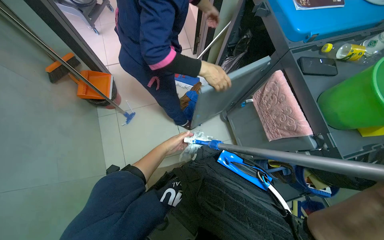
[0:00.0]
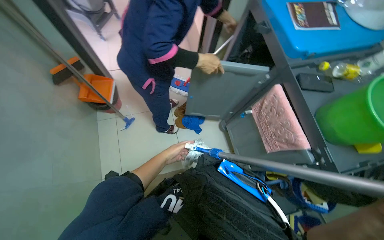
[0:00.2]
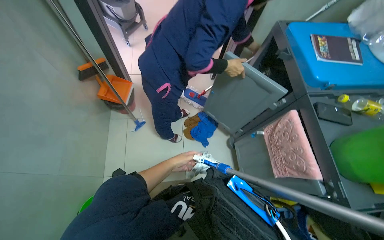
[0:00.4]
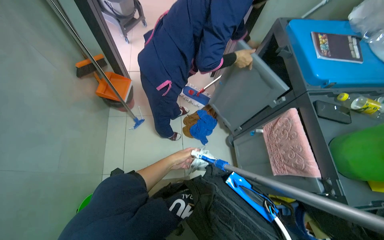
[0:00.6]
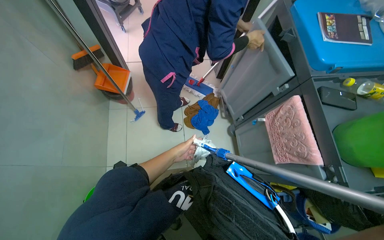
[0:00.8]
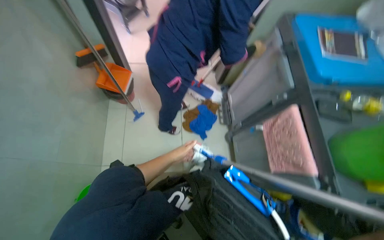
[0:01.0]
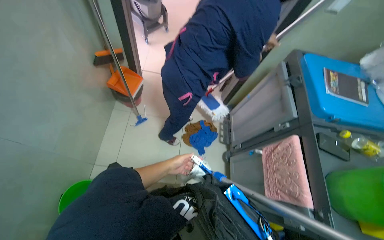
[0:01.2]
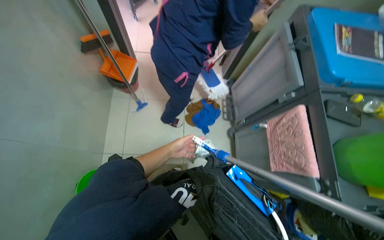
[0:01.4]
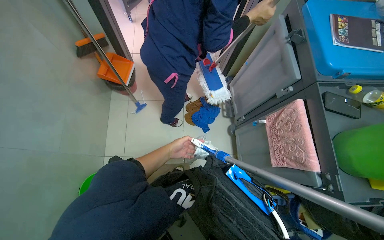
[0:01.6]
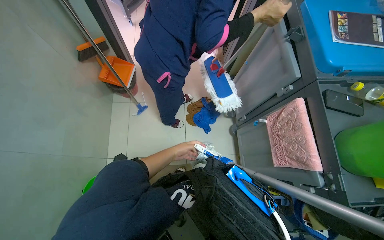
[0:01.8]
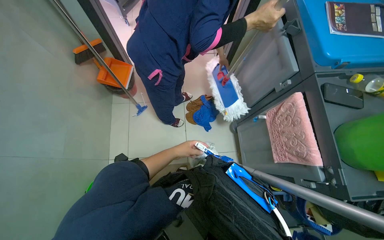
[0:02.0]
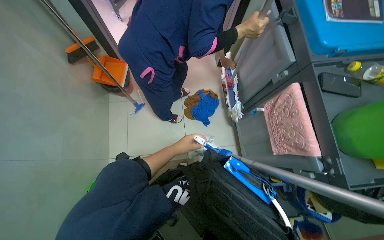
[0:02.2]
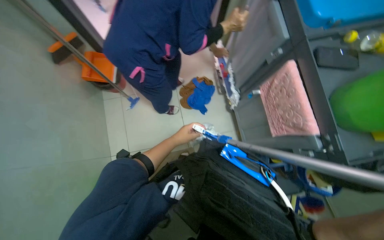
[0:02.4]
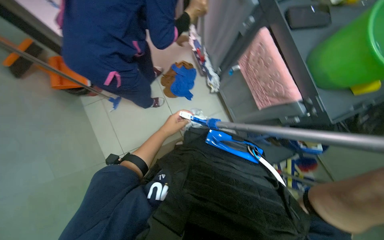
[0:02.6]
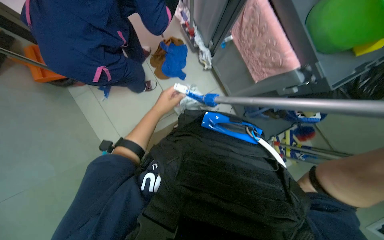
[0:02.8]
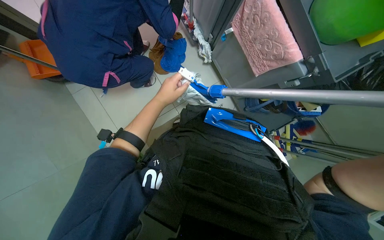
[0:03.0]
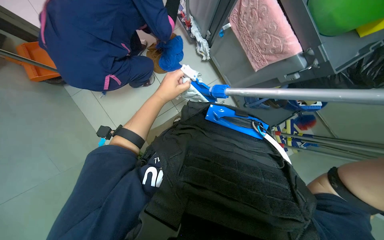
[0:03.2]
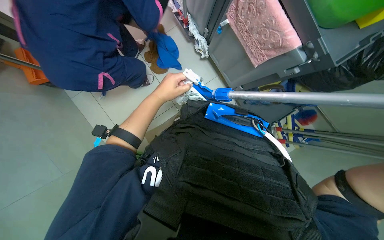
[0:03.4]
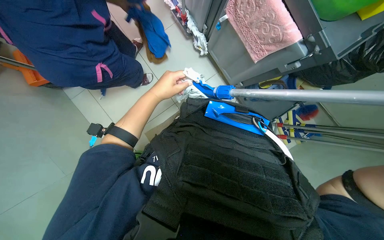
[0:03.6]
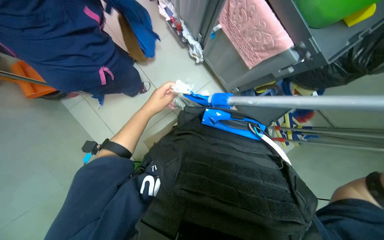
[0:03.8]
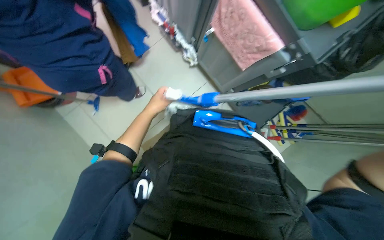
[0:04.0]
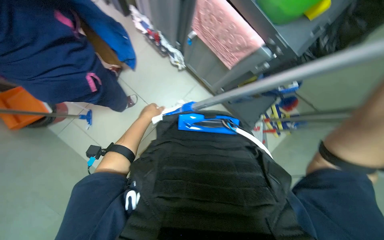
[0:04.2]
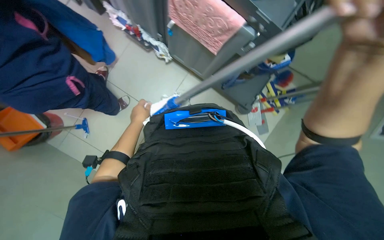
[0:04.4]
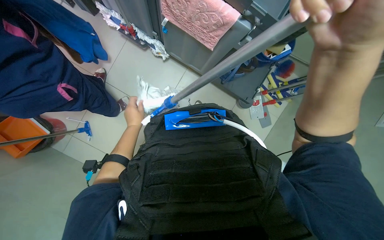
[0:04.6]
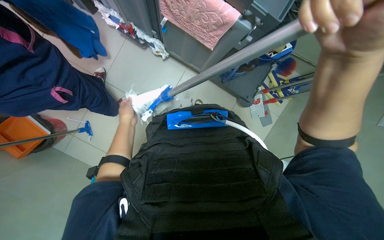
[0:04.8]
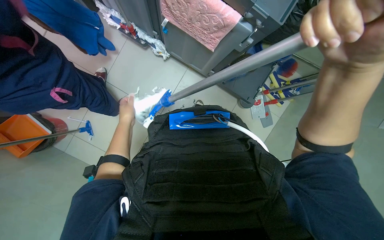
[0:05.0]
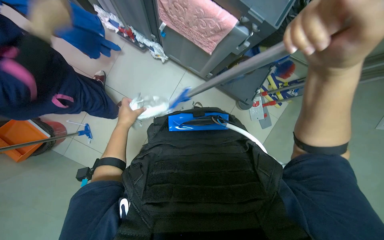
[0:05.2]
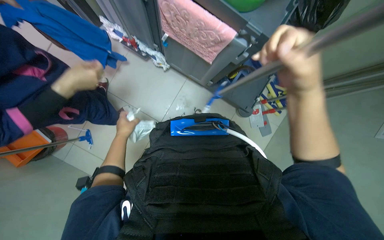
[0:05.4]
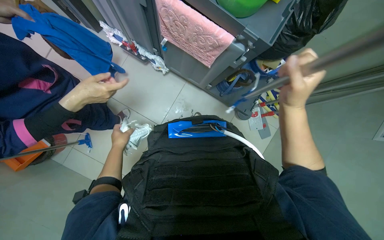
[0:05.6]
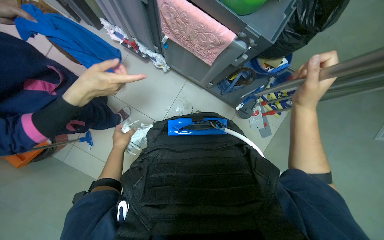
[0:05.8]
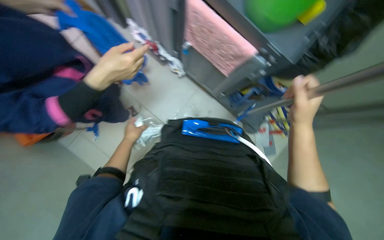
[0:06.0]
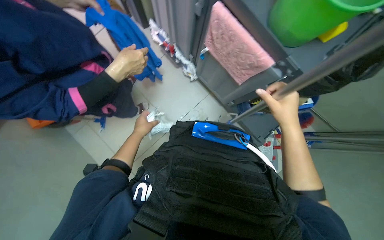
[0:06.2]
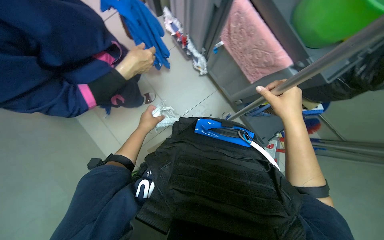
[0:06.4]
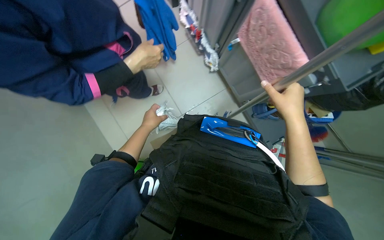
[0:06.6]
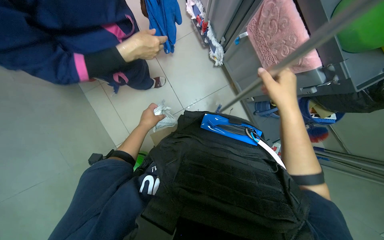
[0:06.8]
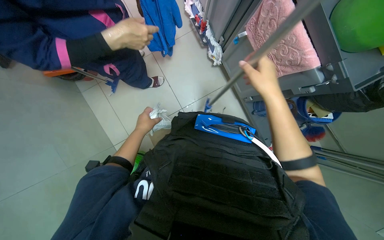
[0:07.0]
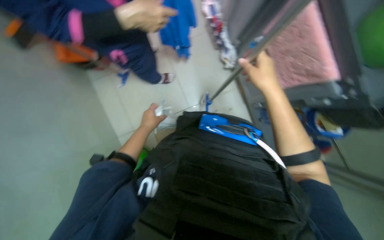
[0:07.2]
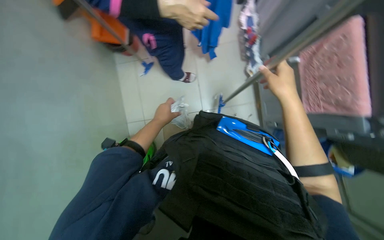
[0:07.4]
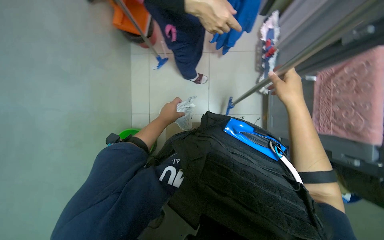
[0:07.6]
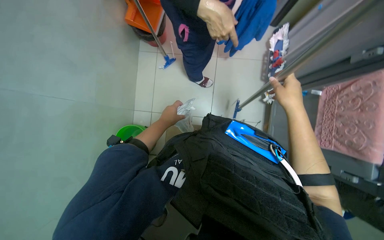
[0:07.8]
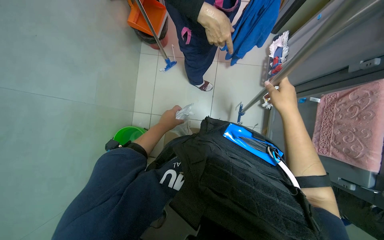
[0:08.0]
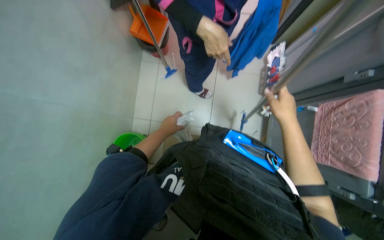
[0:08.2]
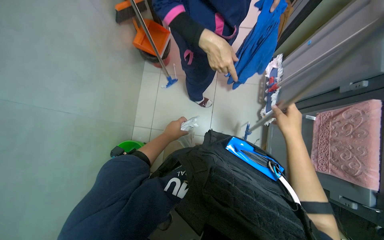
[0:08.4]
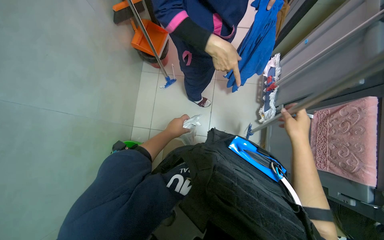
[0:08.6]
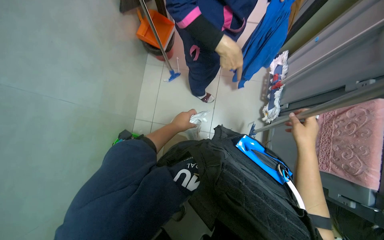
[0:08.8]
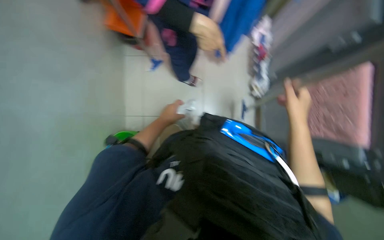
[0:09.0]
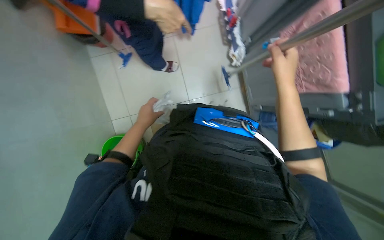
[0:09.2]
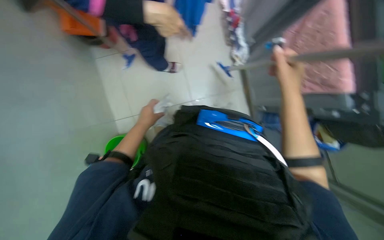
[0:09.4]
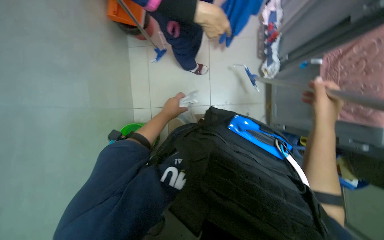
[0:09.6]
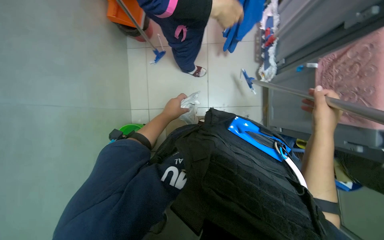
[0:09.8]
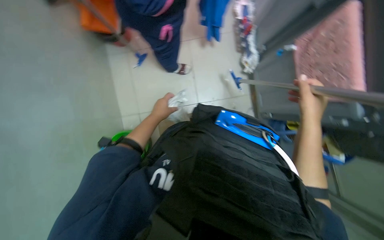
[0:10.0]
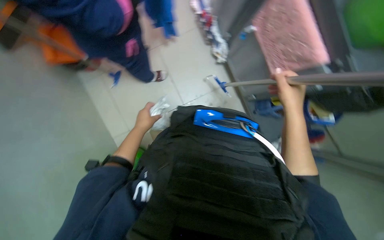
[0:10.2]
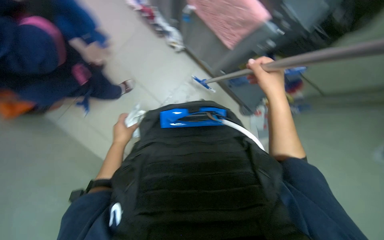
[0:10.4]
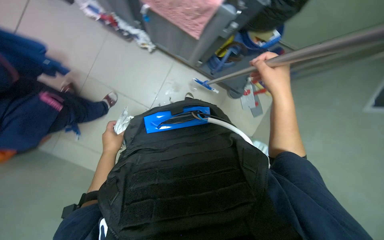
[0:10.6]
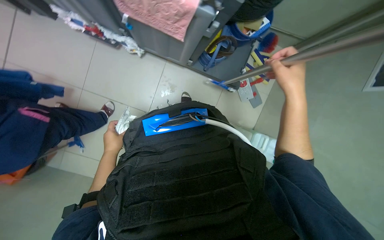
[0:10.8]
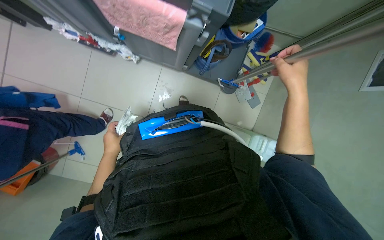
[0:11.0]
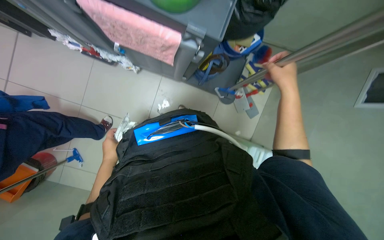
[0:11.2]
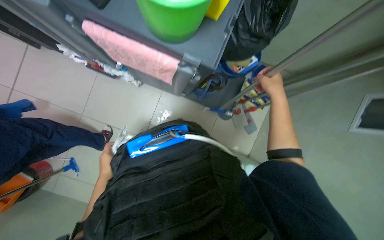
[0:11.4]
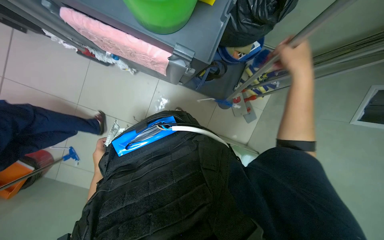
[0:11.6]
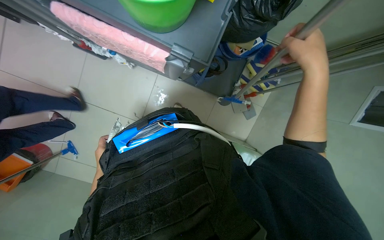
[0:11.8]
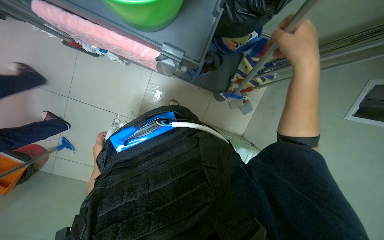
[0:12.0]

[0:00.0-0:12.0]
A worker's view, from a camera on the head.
Job: preparing cleaning supplies.
The whole recording: Preparing cleaning tools. The worker attaches and detaches a cloth from a mop and squeegee, and wrings the cloth in a bucket.
0:01.6 to 0:03.0: The view tilts roughly 20 degrees downward. The scene rotates counterclockwise by roughly 30 degrees.
0:03.0 to 0:04.4: The left hand travels farther from the camera by roughly 10 cm.
0:06.0 to 0:07.6: The scene rotates clockwise by some 50 degrees.
0:07.6 to 0:09.0: The hands work in one place, with small movements.
0:09.0 to 0:10.4: Everything in view rotates roughly 45 degrees counterclockwise.

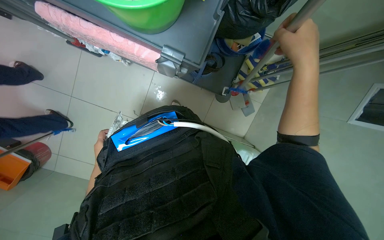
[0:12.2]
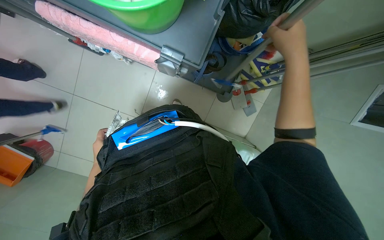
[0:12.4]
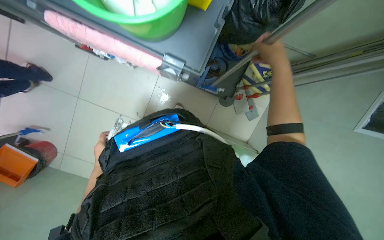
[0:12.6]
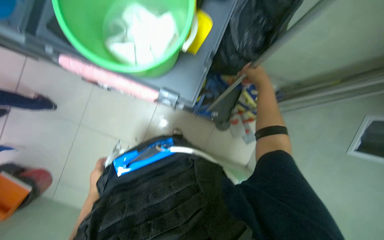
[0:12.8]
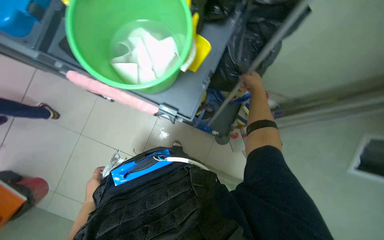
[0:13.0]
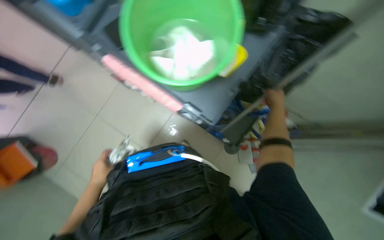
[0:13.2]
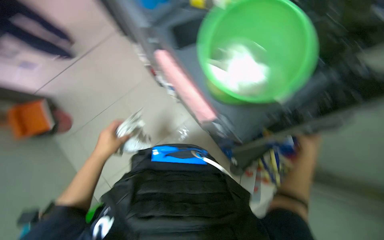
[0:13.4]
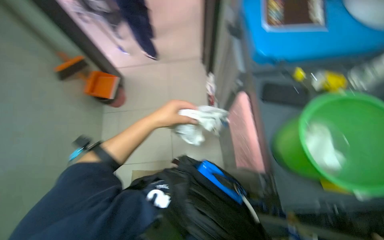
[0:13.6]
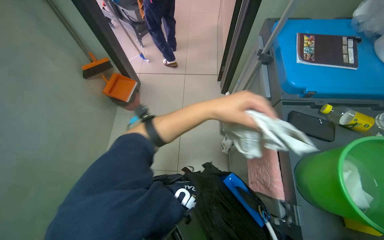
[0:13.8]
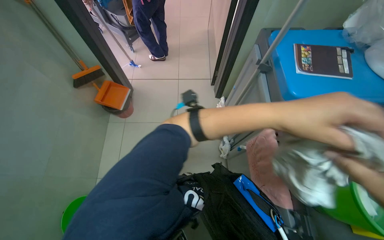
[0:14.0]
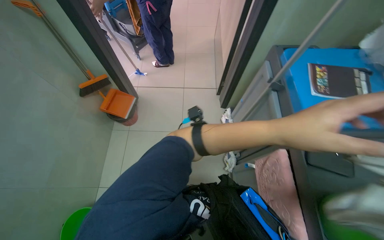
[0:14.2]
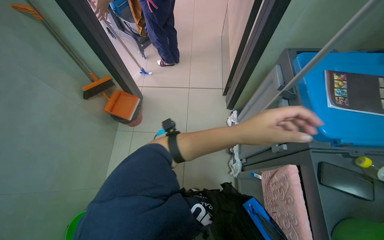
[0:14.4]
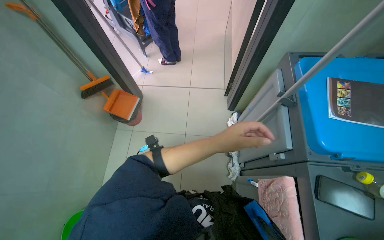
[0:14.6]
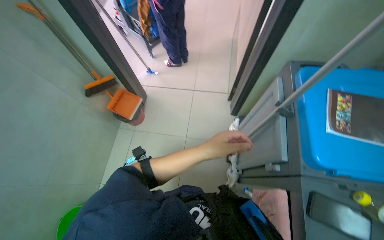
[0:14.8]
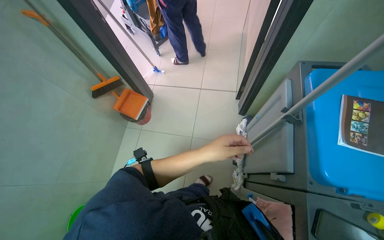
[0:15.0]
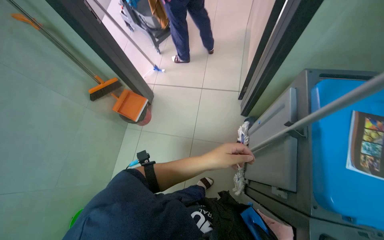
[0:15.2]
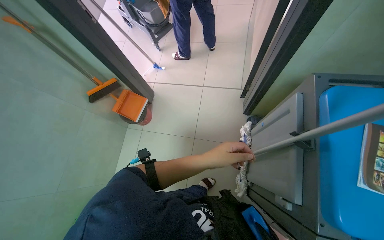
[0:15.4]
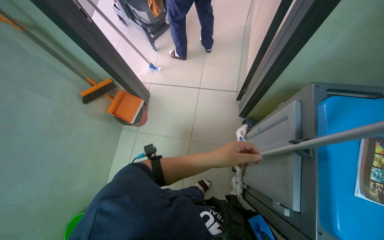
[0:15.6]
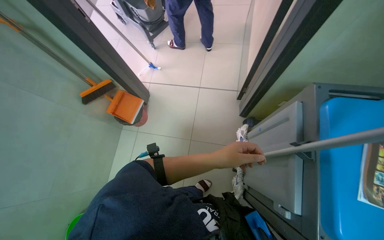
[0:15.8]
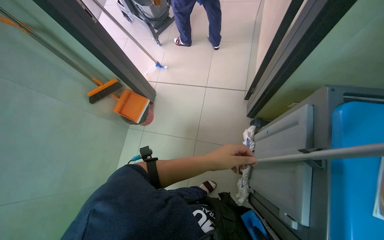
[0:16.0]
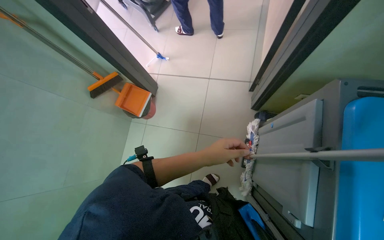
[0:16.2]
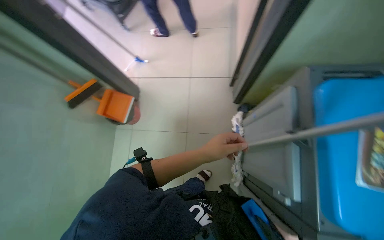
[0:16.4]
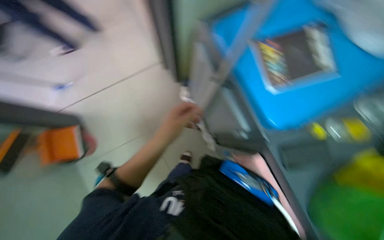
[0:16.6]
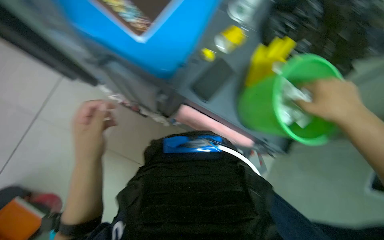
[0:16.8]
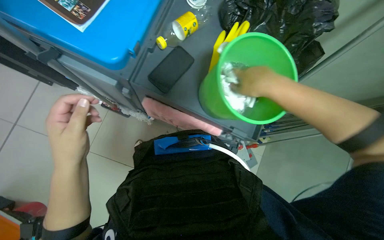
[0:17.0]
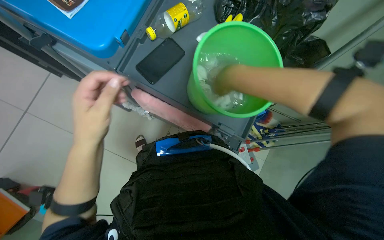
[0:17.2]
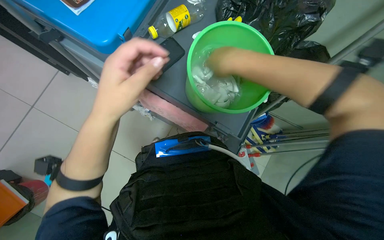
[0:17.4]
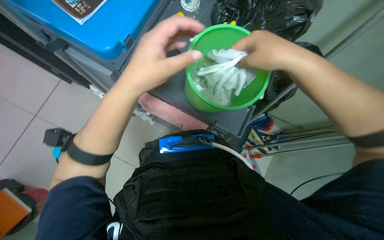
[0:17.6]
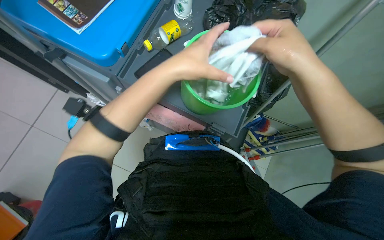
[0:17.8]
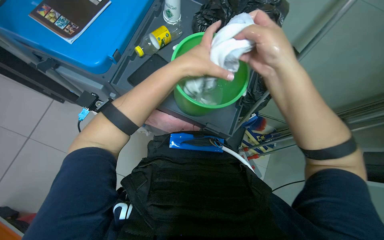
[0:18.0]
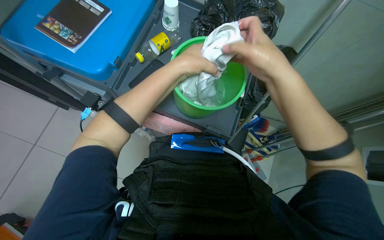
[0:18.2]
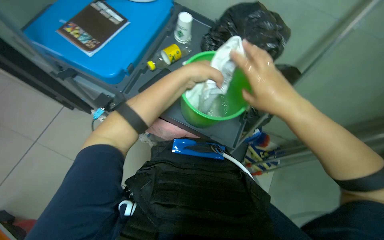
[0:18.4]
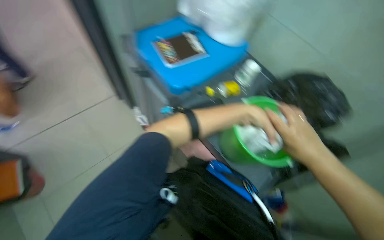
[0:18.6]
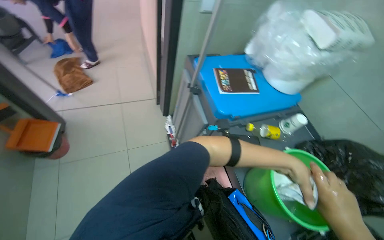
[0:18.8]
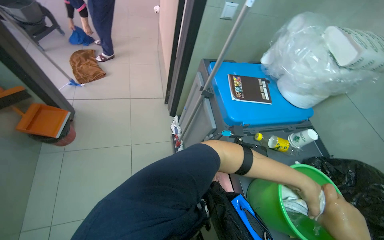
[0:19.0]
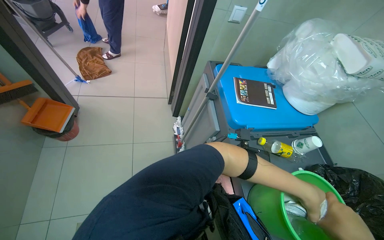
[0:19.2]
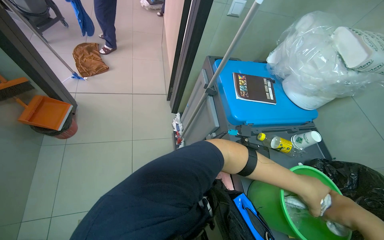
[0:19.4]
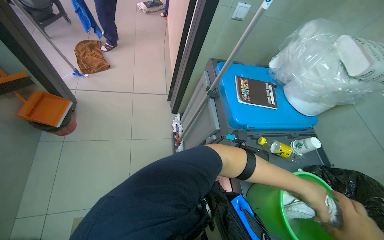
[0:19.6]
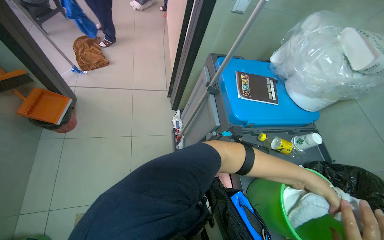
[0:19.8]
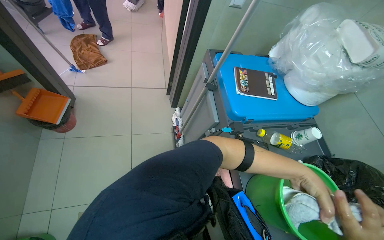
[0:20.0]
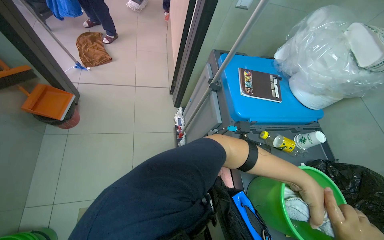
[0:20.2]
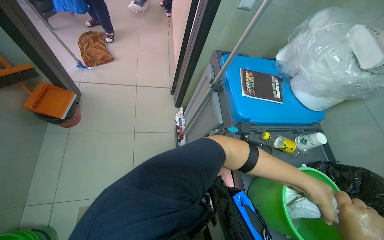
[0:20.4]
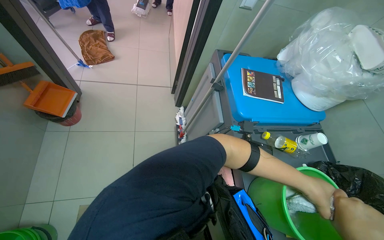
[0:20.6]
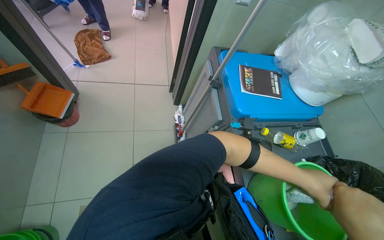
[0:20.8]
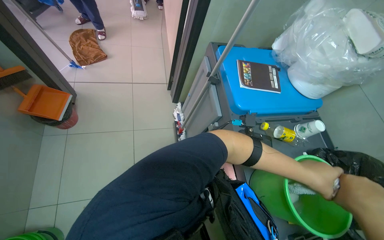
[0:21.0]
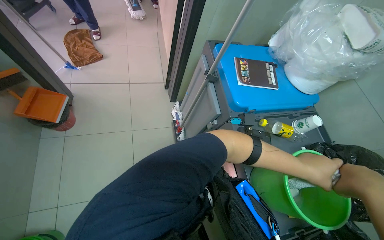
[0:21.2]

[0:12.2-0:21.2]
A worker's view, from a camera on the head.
Job: preparing cleaning supplies.
The whole recording: Preparing cleaning tools. The worker attaches and detaches a cloth from a mop and squeegee, and wrings the cloth in a bucket.
0:12.2 to 0:13.8: The head turns to the left by approximately 80 degrees. The camera pitches upward, by approximately 35 degrees.
0:13.8 to 0:15.2: The left hand reaches approximately 10 cm to the right, then returns.
0:15.2 to 0:16.6: The wearer's head swings approximately 40 degrees to the right.
0:18.2 to 0:19.8: The head turns to the left by approximately 60 degrees. The view tilts approximately 20 degrees upward.
